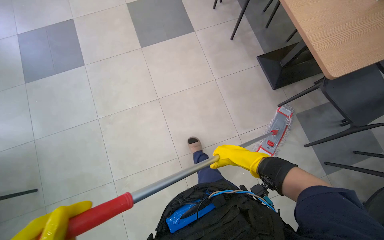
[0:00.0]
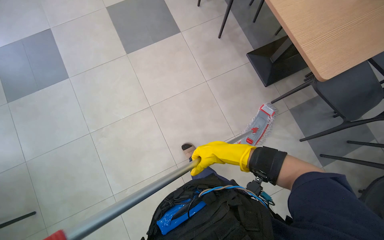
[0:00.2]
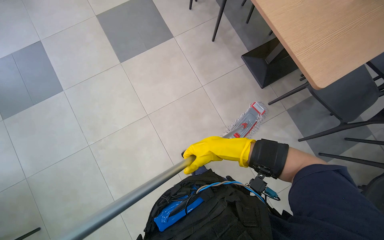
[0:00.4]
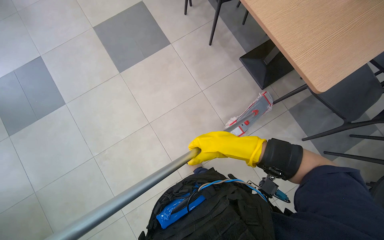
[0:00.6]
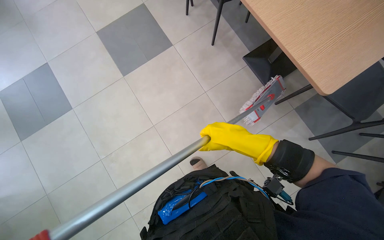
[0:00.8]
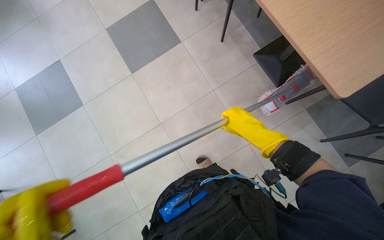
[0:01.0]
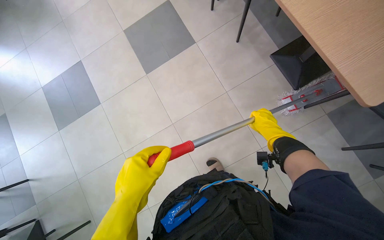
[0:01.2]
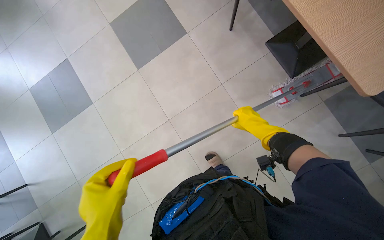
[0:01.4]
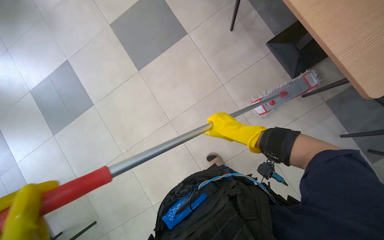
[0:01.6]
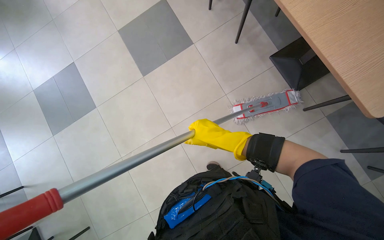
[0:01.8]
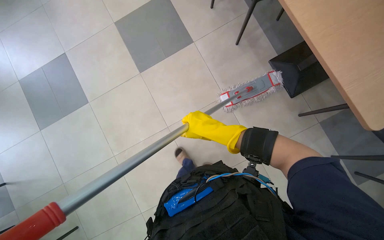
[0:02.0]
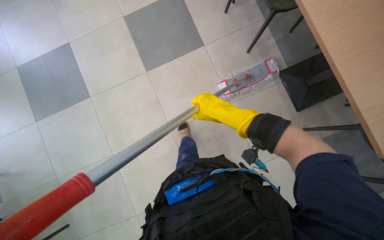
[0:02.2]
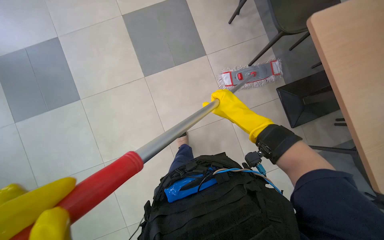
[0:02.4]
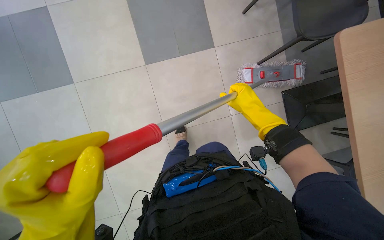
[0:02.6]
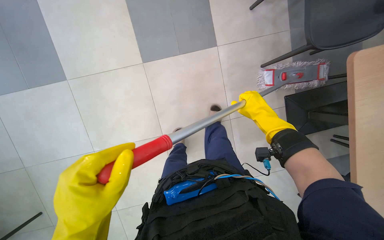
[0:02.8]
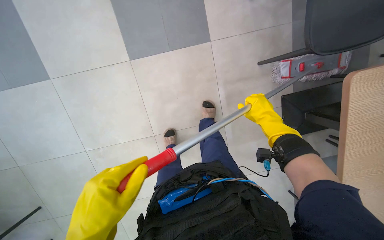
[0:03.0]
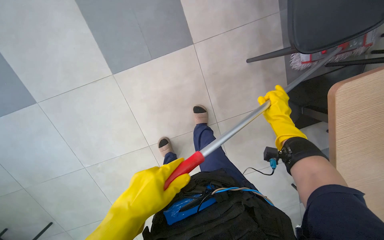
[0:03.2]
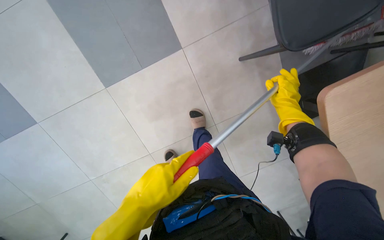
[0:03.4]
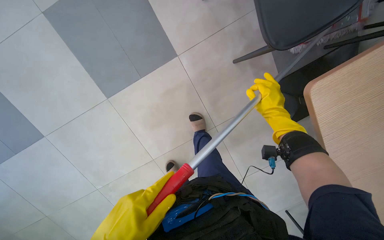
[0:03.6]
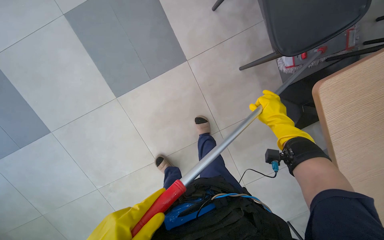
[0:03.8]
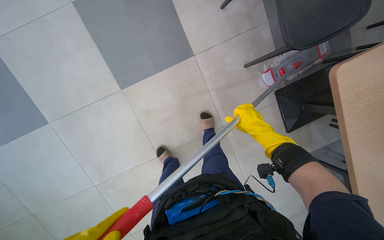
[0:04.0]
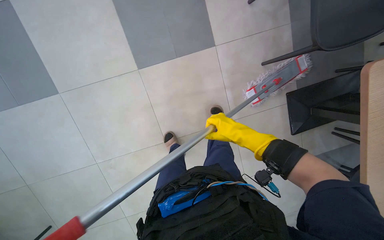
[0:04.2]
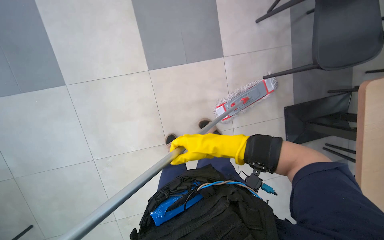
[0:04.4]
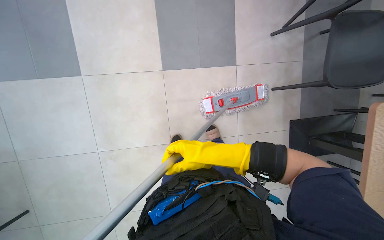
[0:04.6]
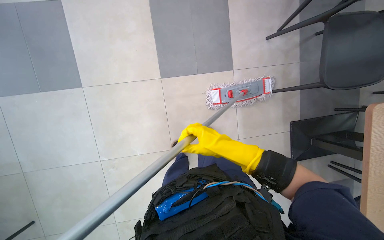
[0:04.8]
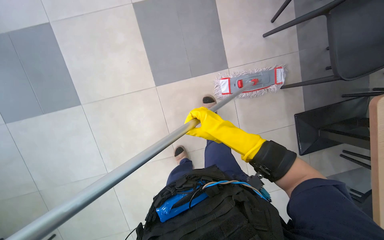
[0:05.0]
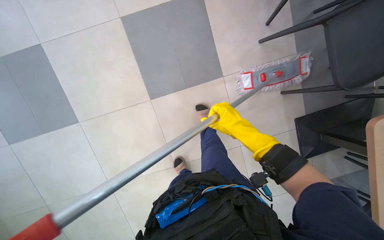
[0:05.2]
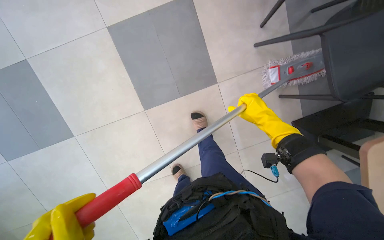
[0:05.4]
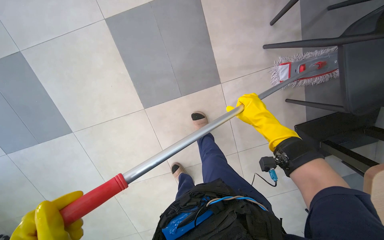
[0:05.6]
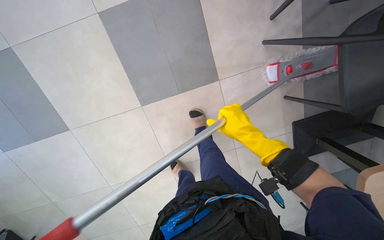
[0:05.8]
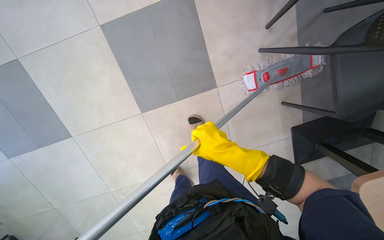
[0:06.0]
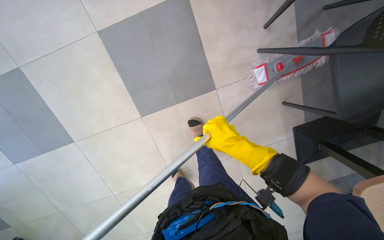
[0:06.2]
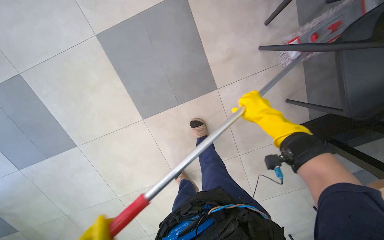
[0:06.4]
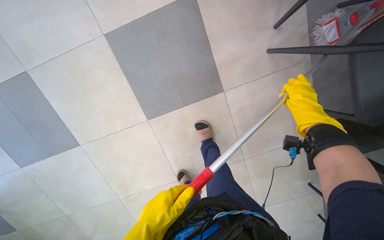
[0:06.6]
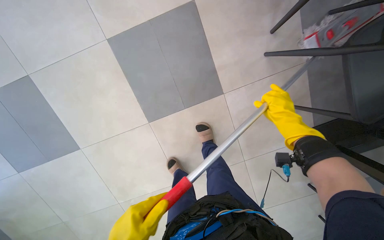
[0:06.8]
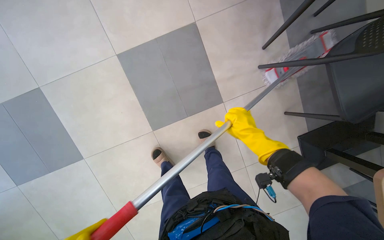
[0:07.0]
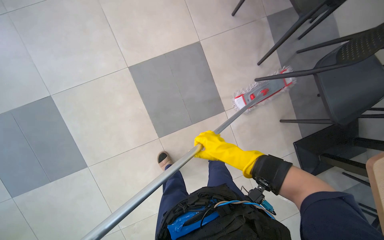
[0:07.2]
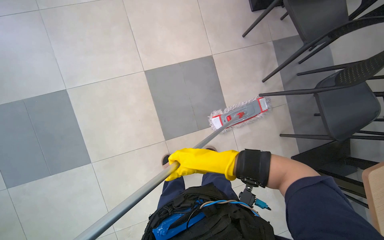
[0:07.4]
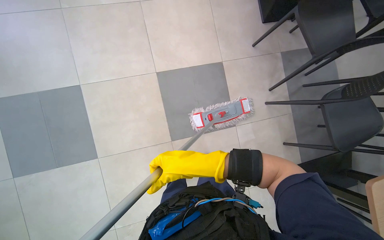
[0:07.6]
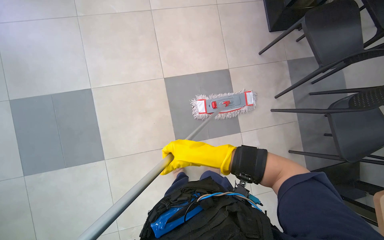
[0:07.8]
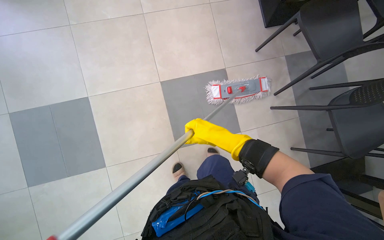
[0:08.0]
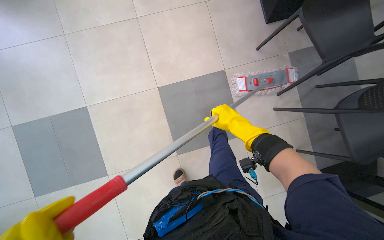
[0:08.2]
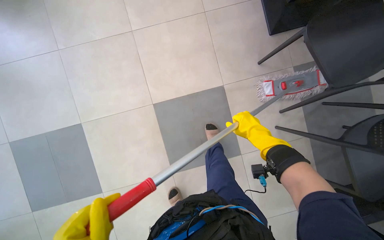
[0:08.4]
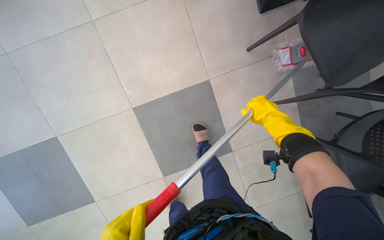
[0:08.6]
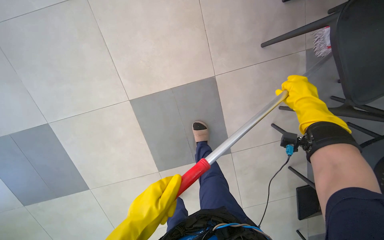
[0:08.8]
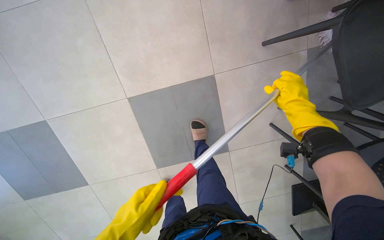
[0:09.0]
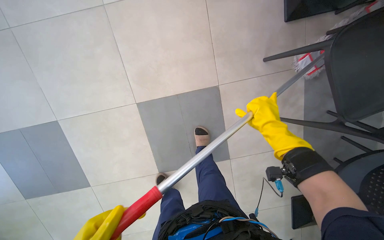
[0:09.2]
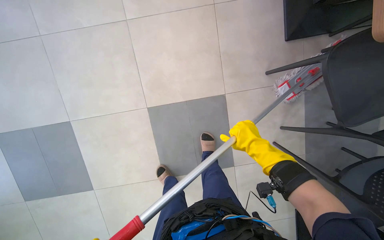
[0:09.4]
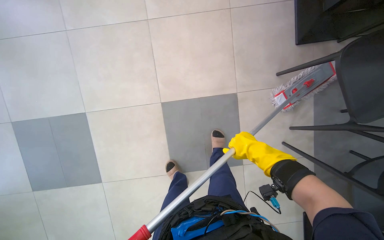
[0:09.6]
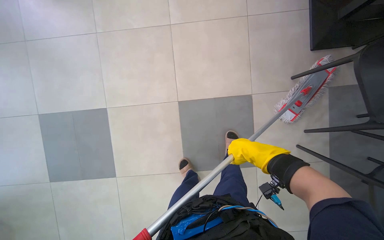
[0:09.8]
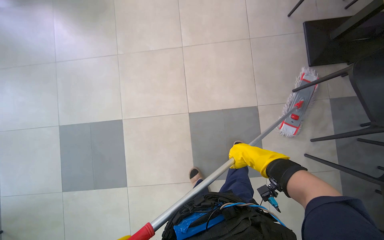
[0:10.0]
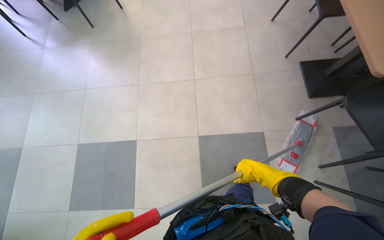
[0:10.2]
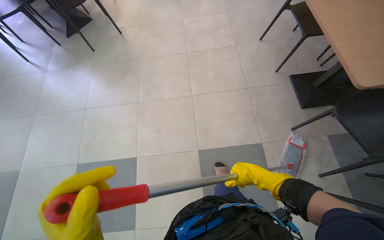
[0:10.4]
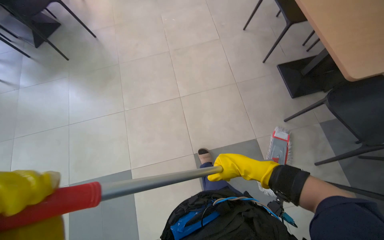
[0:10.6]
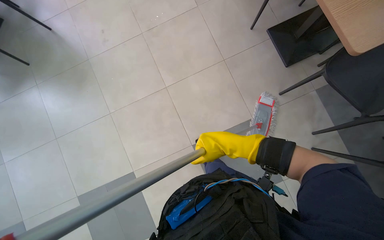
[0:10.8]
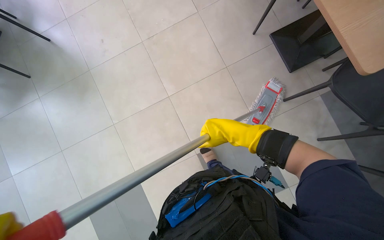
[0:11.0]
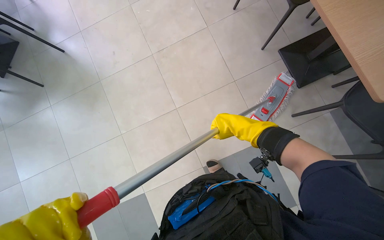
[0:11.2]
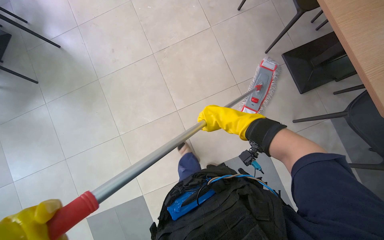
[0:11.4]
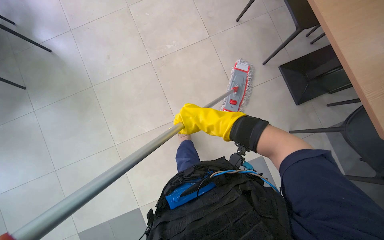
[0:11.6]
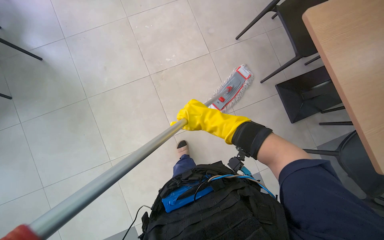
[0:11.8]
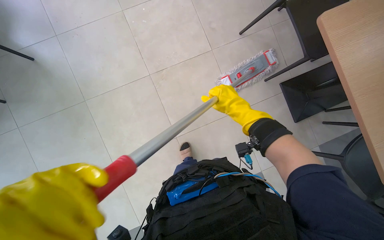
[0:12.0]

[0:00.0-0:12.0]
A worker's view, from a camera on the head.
Job: mopping floor.
The whole recording: Mopping cafeteria floor. The worker mops the cafeteria floor, periodically rinsing and wringing the mop head.
0:00.0 to 0:01.6: The right hand heads up the picture, covering approximately 15 cm, and travels to the right and back again, some 10 cm each way.
0:03.0 to 0:04.4: The right hand is displaced to the left by roughly 20 cm.
0:04.4 to 0:06.0: The right hand moves roughly 15 cm to the right and comes back.
0:06.0 to 0:07.6: The camera pitches upward, by approximately 10 degrees. The right hand travels to the right and back again, roughly 20 cm each way.
0:07.6 to 0:09.0: The view tilts about 20 degrees downward. The right hand travels to the right, up the picture and farther from the camera by roughly 50 cm.
0:09.0 to 0:10.4: The head travels roughly 50 cm. The view tilts about 35 degrees upward.
0:10.4 to 0:12.0: The camera is carried some 70 cm. The head turns to the right by roughly 20 degrees.

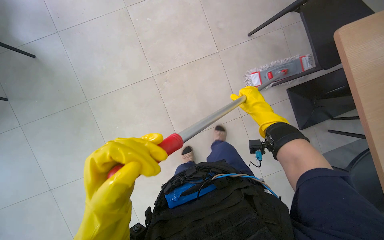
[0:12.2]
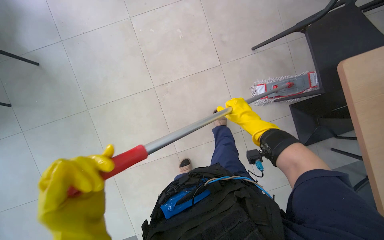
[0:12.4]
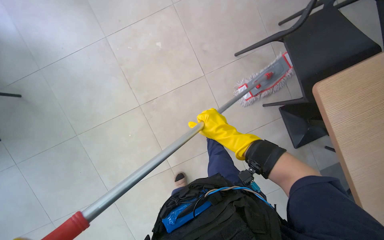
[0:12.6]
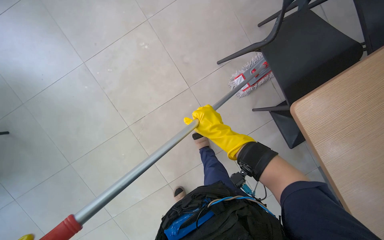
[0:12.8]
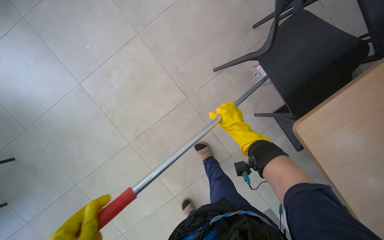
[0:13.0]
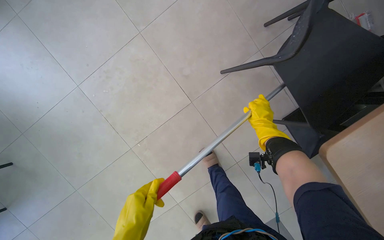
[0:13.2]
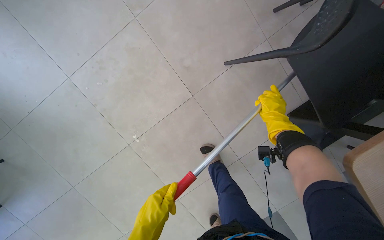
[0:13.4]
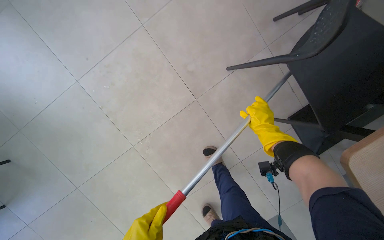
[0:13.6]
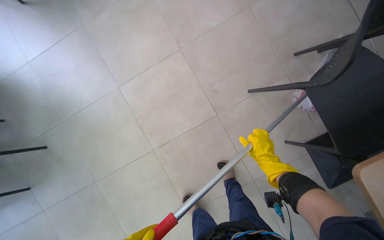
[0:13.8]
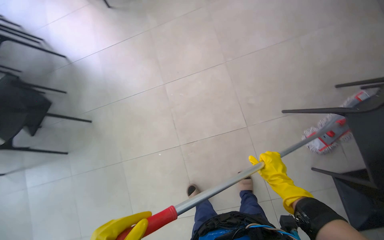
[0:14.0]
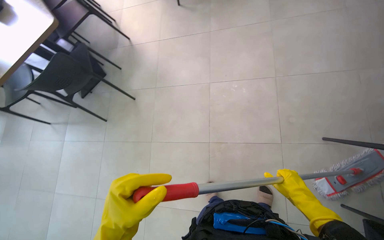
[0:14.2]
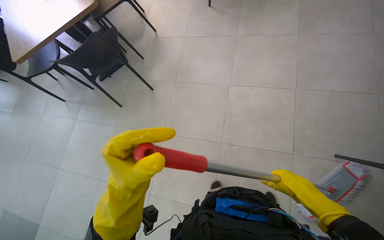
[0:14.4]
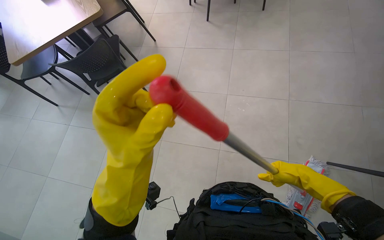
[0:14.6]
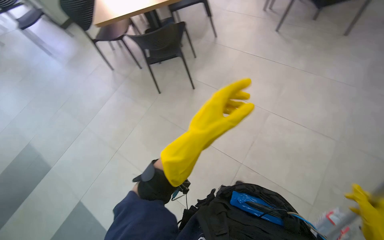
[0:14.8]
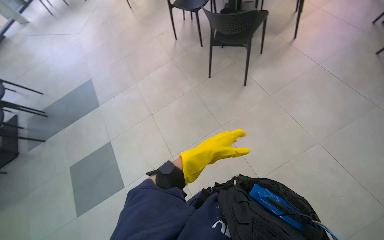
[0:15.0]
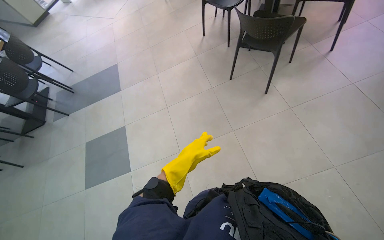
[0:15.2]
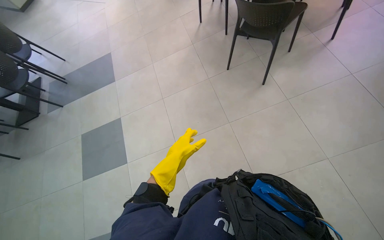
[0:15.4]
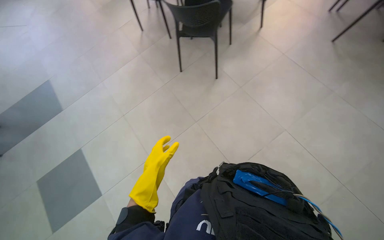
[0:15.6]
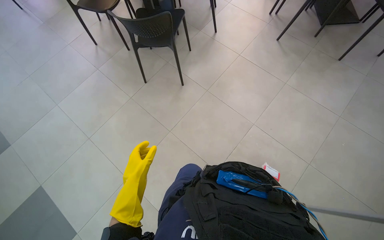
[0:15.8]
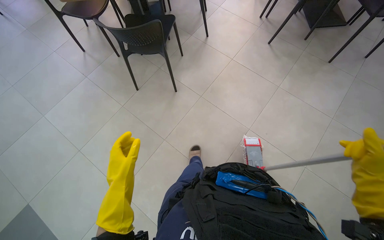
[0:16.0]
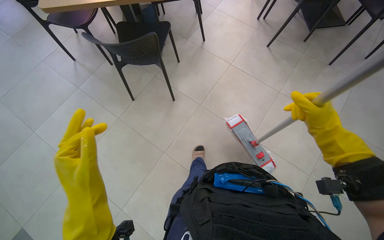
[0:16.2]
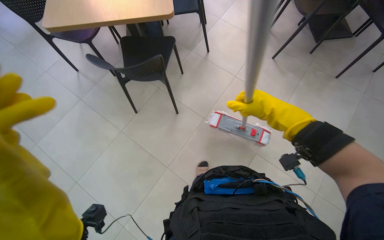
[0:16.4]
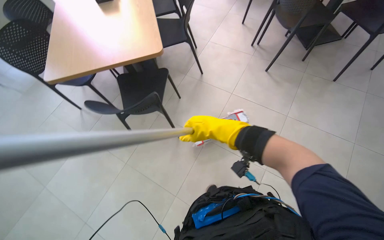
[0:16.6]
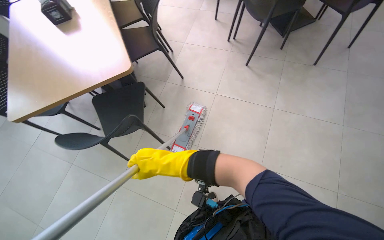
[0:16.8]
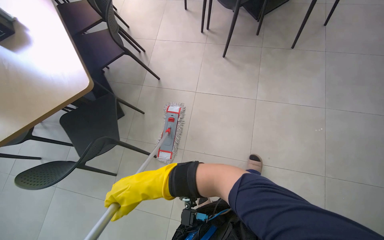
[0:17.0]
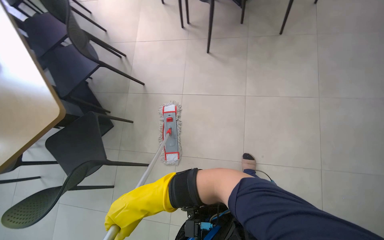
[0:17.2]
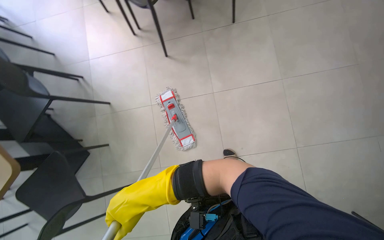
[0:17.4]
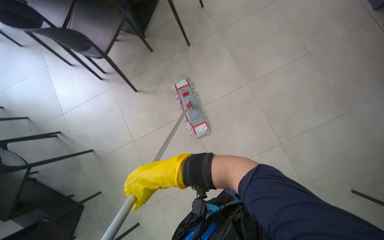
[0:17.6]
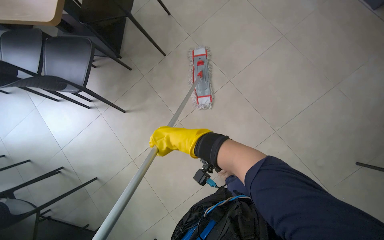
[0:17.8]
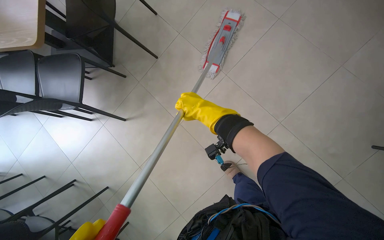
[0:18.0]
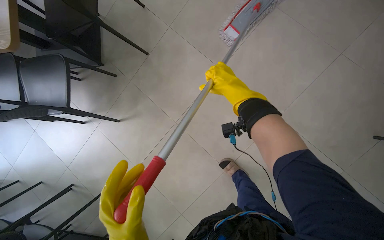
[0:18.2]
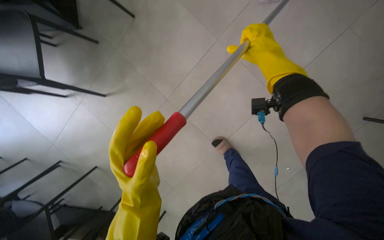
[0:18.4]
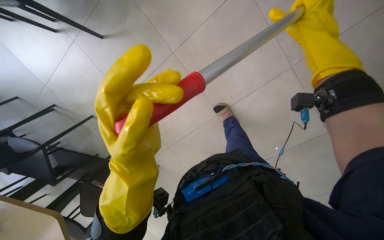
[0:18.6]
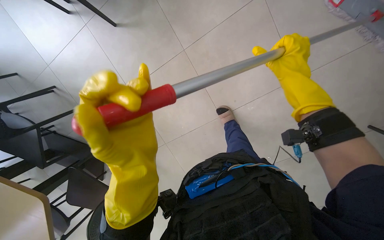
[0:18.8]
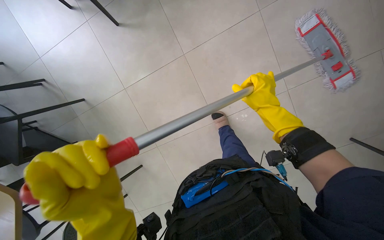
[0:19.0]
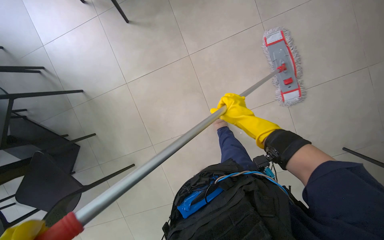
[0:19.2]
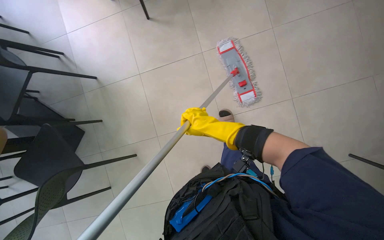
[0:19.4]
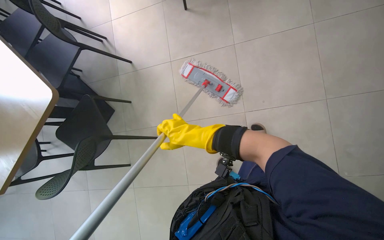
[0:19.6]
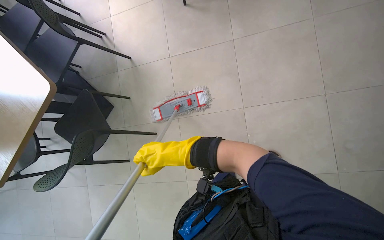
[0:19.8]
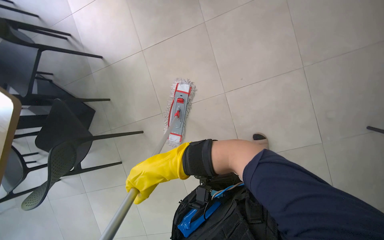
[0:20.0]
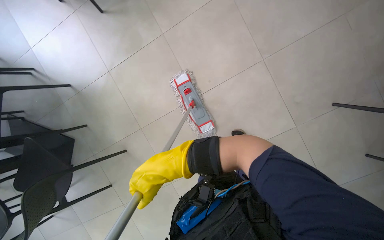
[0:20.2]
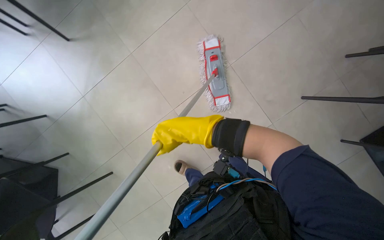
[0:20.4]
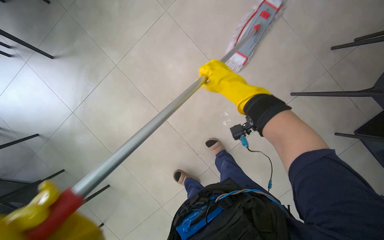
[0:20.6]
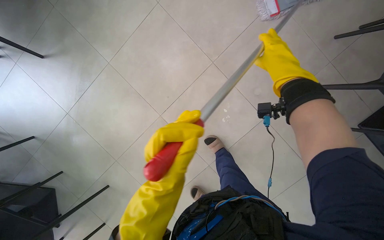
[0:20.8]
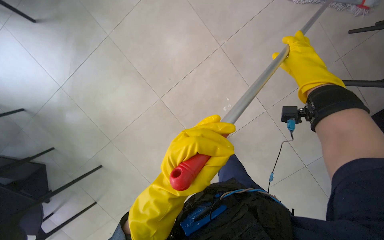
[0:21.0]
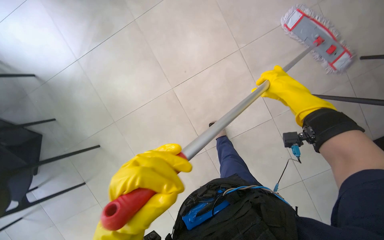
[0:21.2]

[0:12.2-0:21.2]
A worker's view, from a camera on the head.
Job: mopping floor.
The whole recording: Mopping cafeteria floor. The worker mops the cafeteria floor, periodically rinsing and wringing the mop head.
0:13.8 to 0:15.2: The camera is carried approximately 40 cm. The head turns to the left by roughly 100 degrees.
0:15.2 to 0:16.6: The head turns to the right by about 45 degrees.
0:16.6 to 0:18.2: The camera travels some 50 cm. The scene turns approximately 80 degrees counterclockwise in the picture.
0:18.2 to 0:19.8: The view tips downward by some 15 degrees. The scene turns roughly 45 degrees clockwise in the picture.
